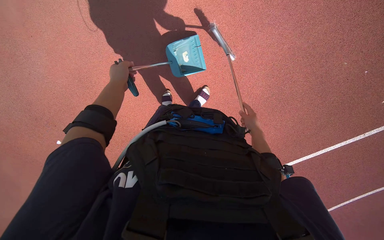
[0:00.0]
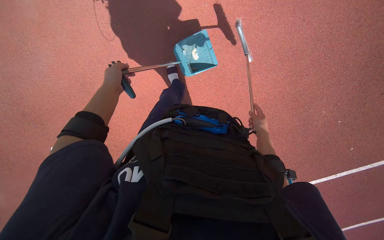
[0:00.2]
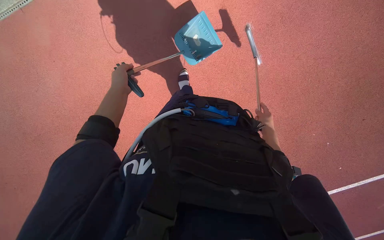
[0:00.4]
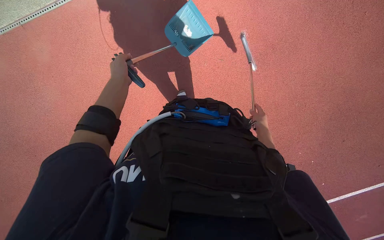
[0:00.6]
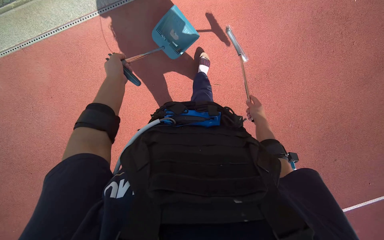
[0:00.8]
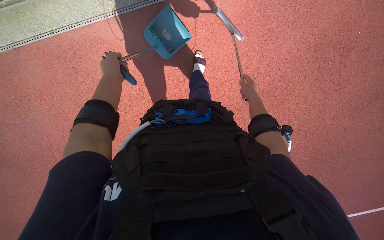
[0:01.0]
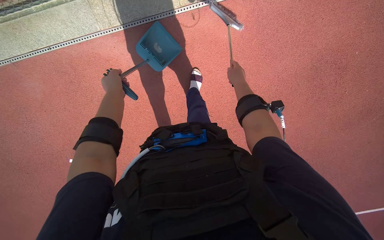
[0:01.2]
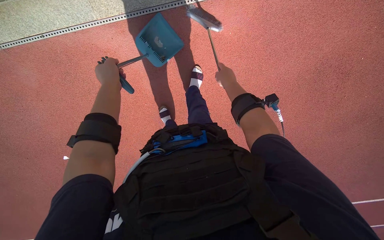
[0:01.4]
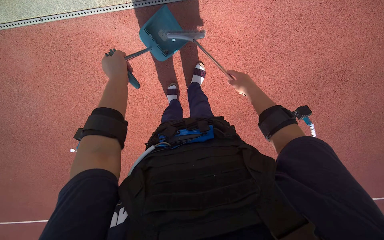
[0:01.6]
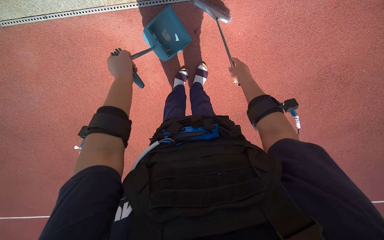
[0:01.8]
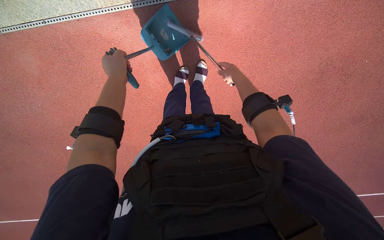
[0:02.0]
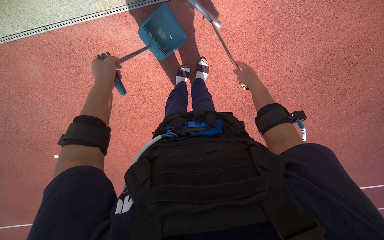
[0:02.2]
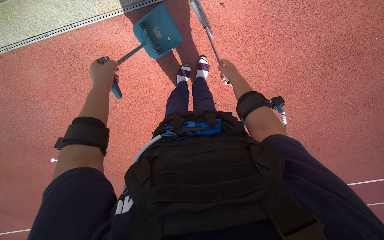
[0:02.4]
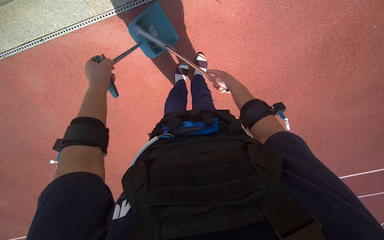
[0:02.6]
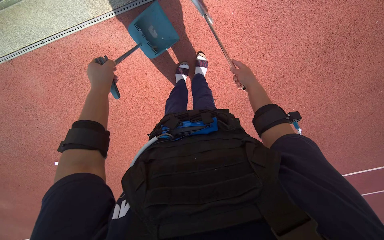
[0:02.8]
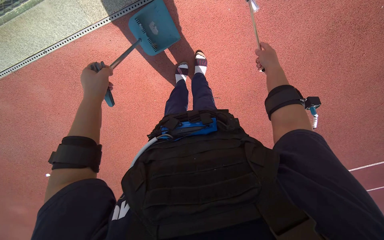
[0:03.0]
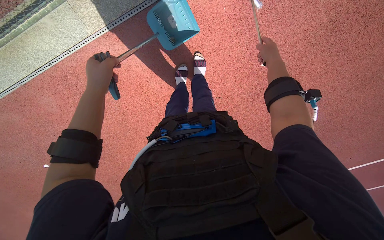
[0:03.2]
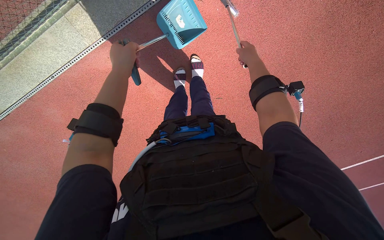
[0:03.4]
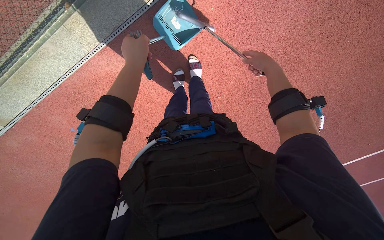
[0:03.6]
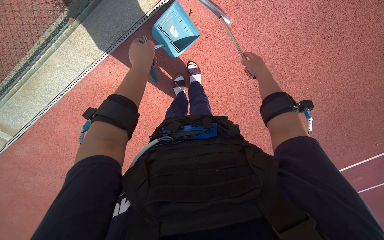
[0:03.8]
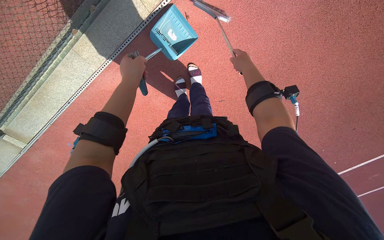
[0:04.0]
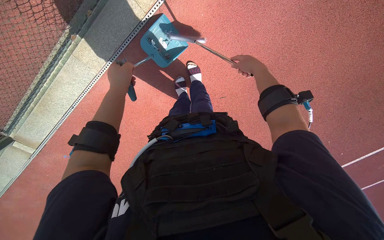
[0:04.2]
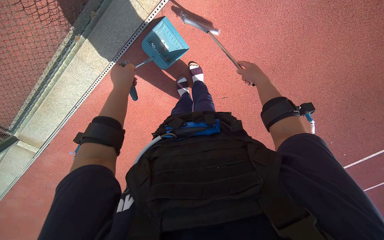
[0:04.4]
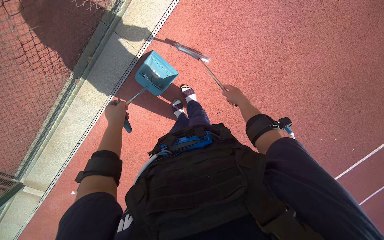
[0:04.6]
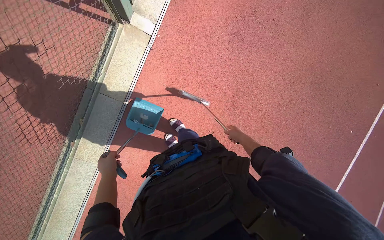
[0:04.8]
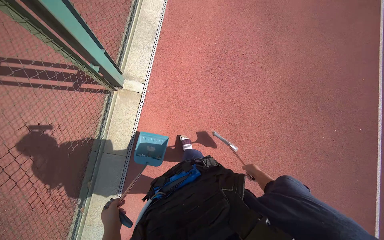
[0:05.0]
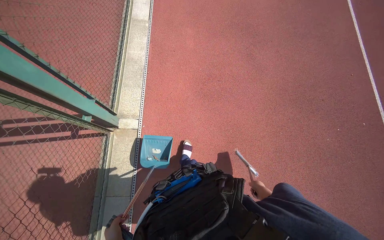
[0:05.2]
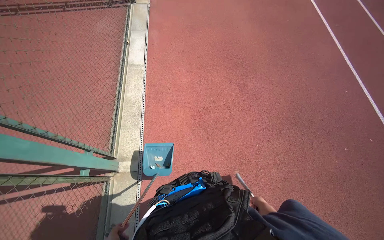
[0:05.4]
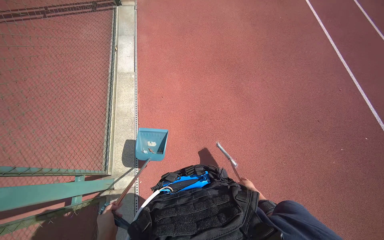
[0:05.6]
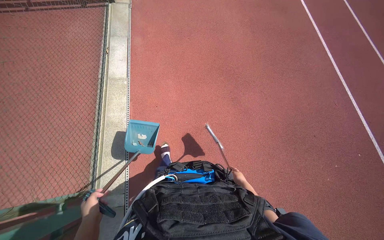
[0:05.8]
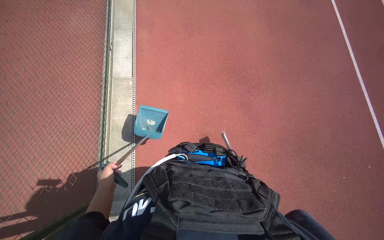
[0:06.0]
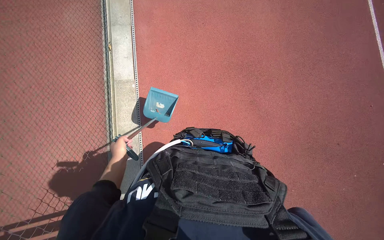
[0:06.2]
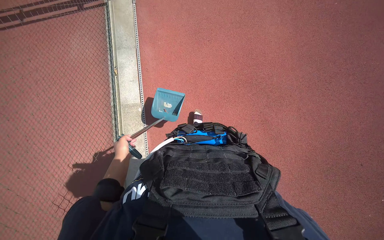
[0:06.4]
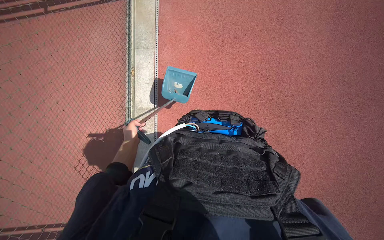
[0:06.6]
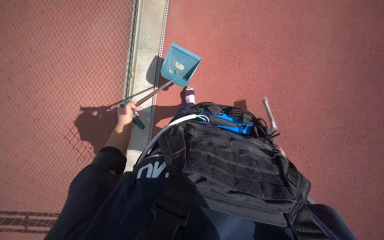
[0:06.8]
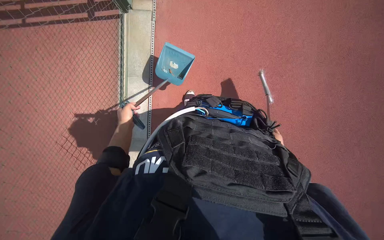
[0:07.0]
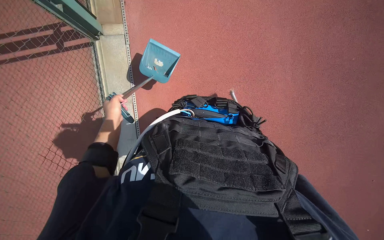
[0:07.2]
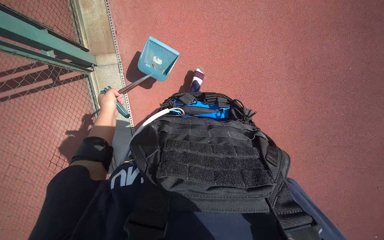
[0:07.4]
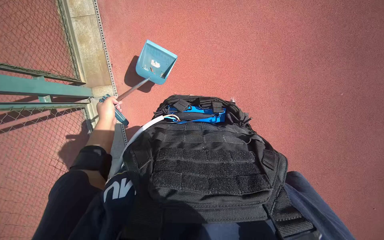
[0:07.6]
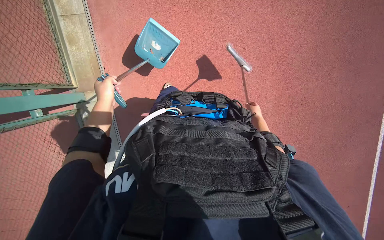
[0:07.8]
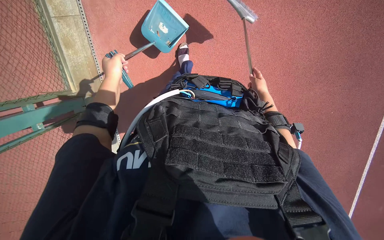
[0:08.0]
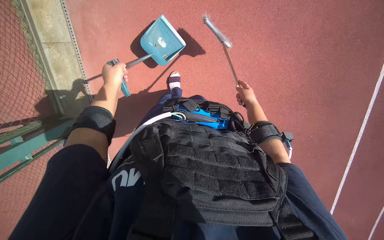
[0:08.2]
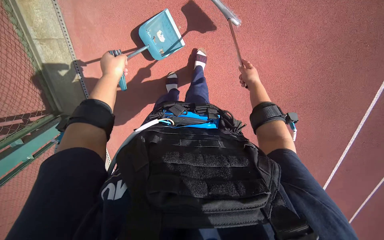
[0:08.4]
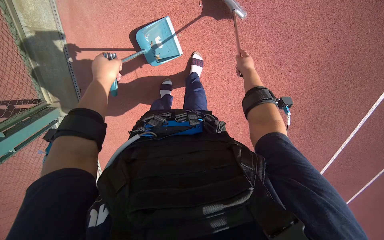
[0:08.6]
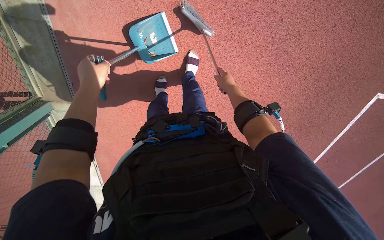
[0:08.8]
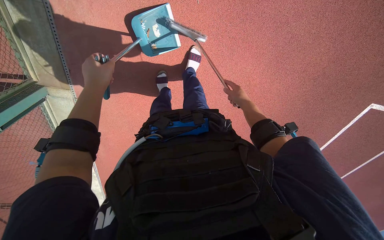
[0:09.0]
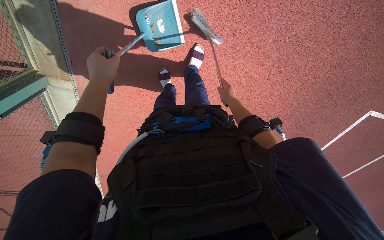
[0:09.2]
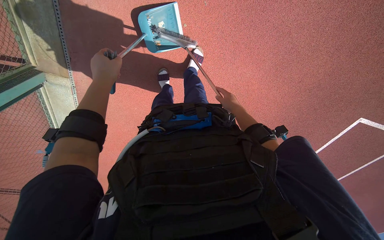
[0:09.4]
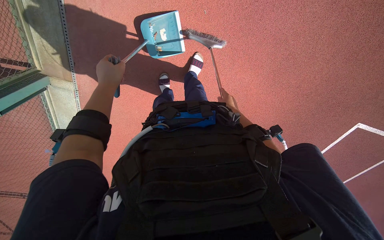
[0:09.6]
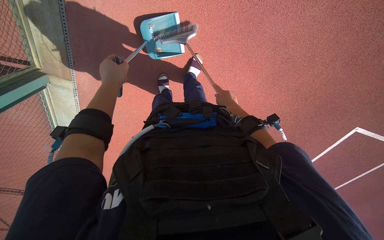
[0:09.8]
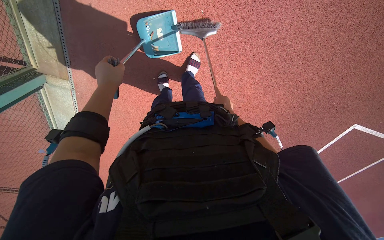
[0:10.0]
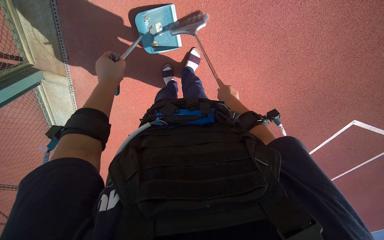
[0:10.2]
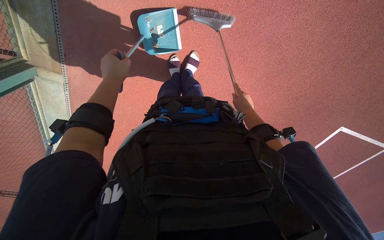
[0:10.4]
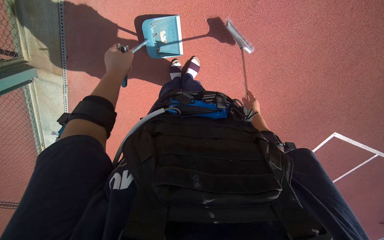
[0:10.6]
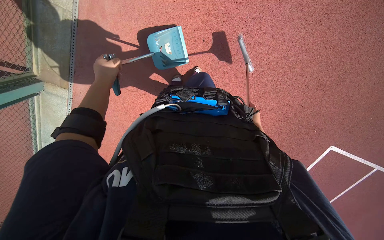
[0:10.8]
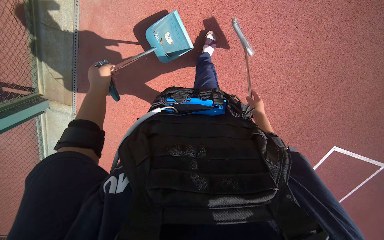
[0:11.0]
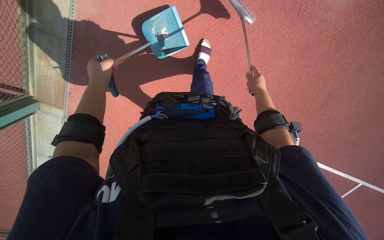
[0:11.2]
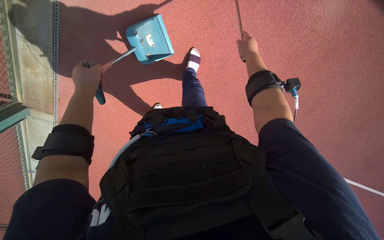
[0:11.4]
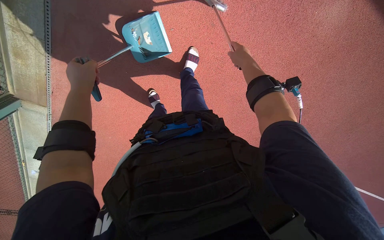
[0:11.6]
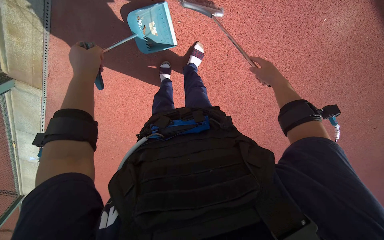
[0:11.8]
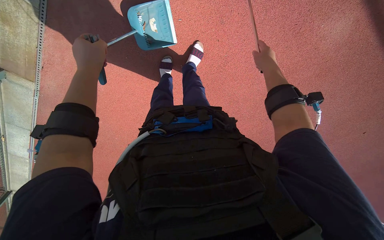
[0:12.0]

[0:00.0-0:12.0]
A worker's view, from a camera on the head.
Job: sweeping floor.
The whole recording: Sweeping and collecting debris from ground. The worker sweeps and collects debris from the ground using a broom and dustpan.
0:00.0 to 0:01.6: The right hand heads up the picture and nearer to the camera, covering some 40 cm.
0:01.6 to 0:03.0: The hands make small movements and keep their place.
0:03.0 to 0:04.4: The left hand travels to the right by approximately 15 cm.
0:04.4 to 0:06.0: The view tips upward by approximately 40 degrees. The scene turns some 50 degrees counterclockwise in the picture.
0:07.6 to 0:09.0: The right hand goes about 10 cm up the picture.
0:09.0 to 0:10.4: The hands work in one place, with small movements.
0:10.4 to 0:12.0: The right hand goes approximately 35 cm nearer to the camera and up the picture.

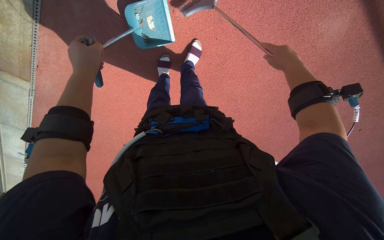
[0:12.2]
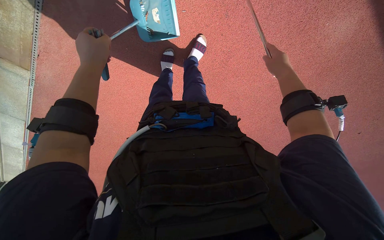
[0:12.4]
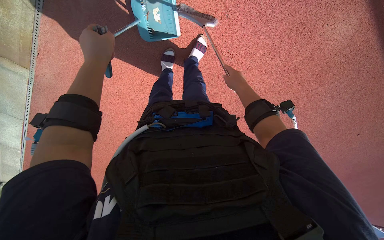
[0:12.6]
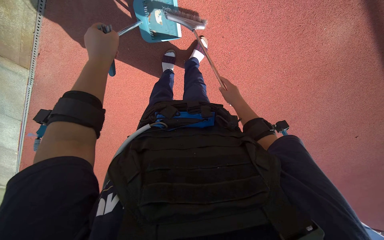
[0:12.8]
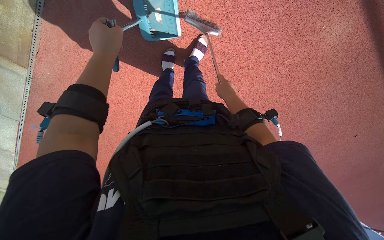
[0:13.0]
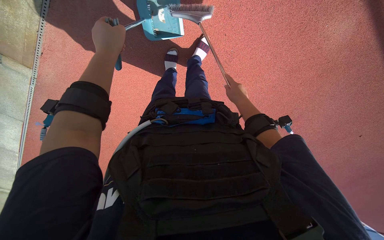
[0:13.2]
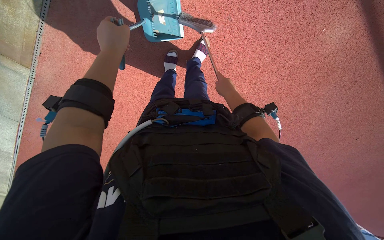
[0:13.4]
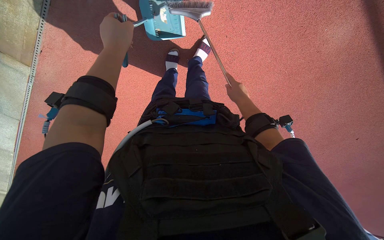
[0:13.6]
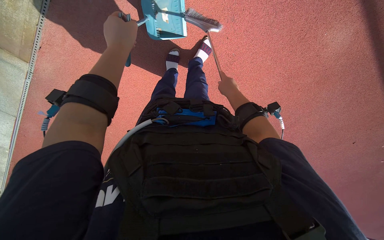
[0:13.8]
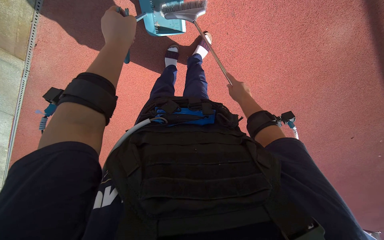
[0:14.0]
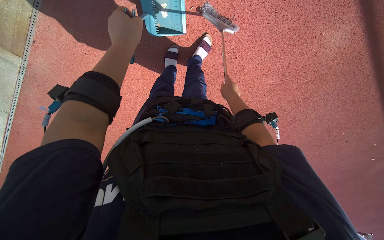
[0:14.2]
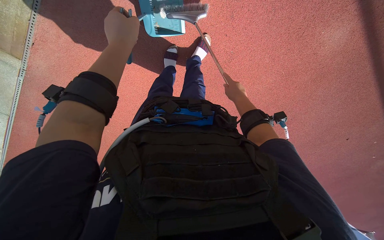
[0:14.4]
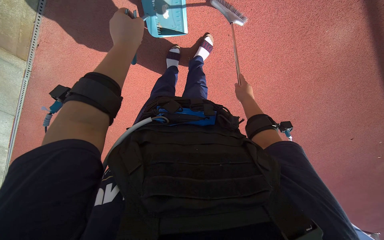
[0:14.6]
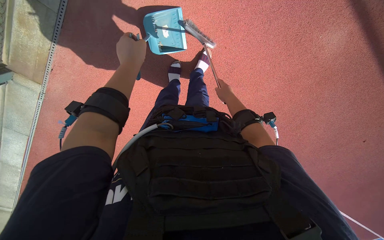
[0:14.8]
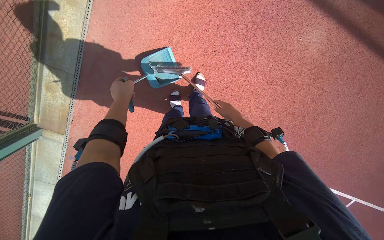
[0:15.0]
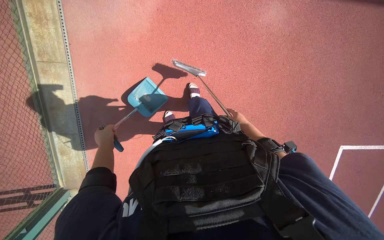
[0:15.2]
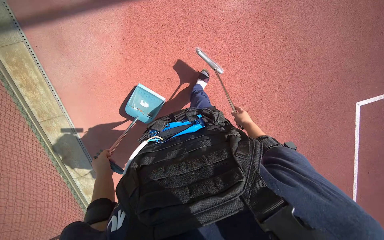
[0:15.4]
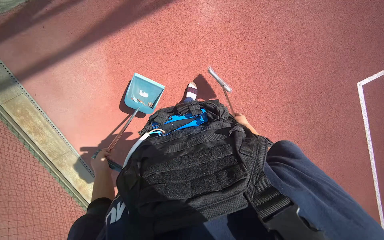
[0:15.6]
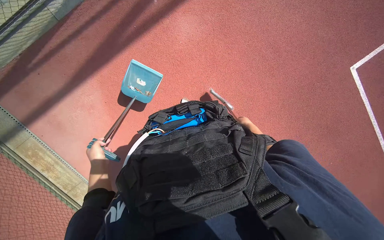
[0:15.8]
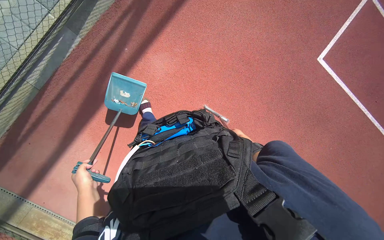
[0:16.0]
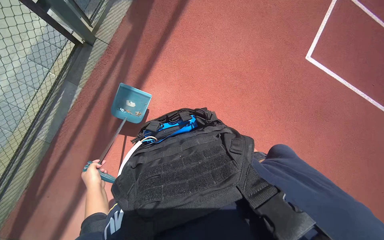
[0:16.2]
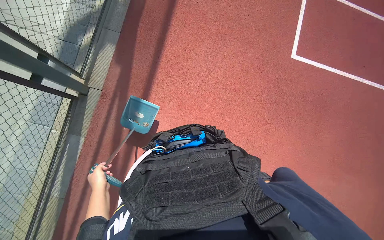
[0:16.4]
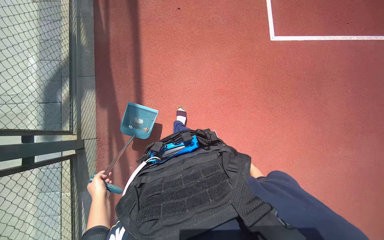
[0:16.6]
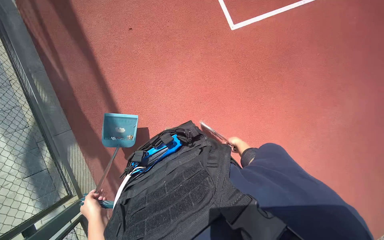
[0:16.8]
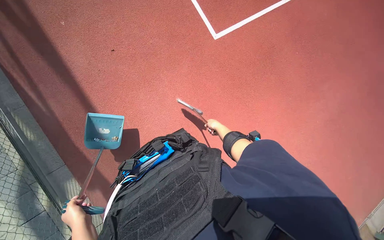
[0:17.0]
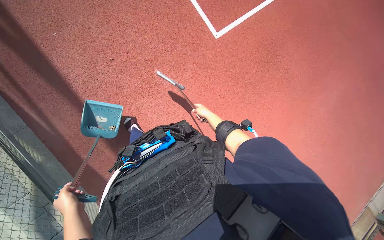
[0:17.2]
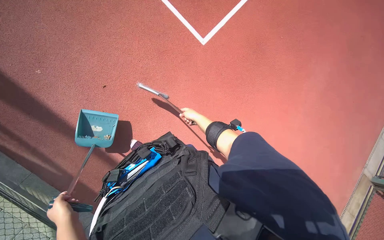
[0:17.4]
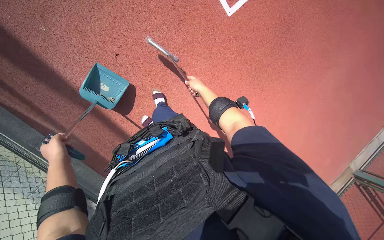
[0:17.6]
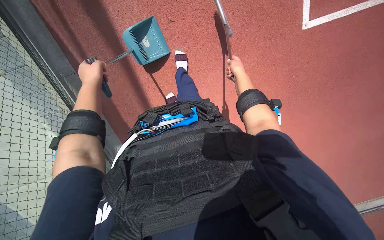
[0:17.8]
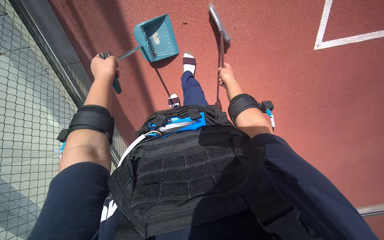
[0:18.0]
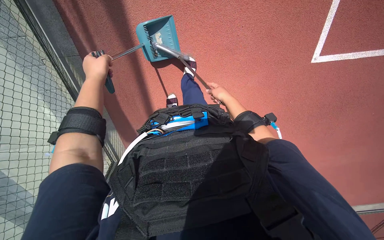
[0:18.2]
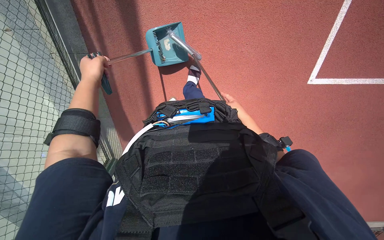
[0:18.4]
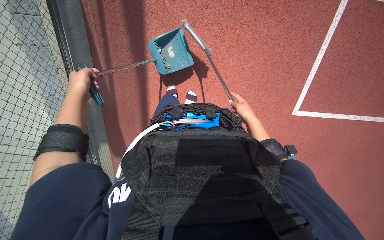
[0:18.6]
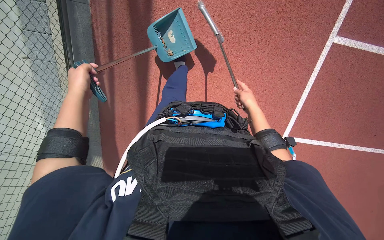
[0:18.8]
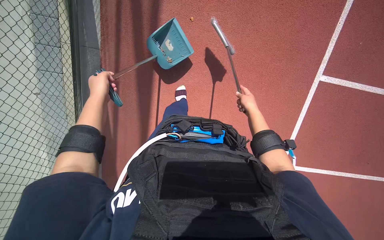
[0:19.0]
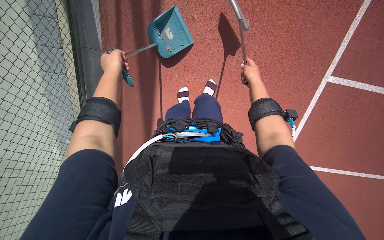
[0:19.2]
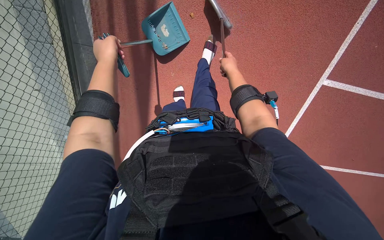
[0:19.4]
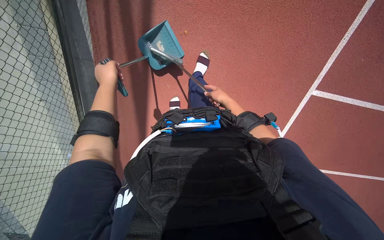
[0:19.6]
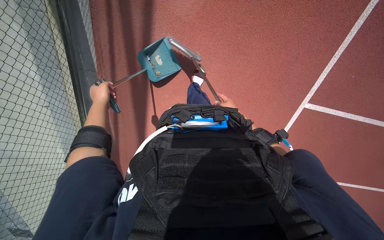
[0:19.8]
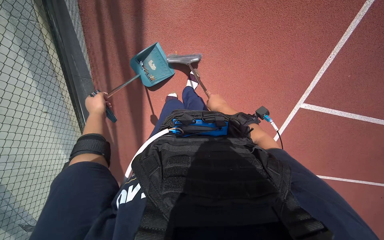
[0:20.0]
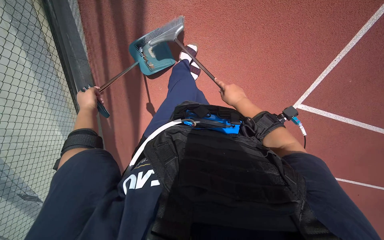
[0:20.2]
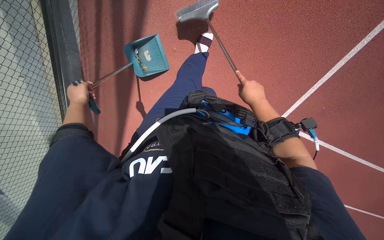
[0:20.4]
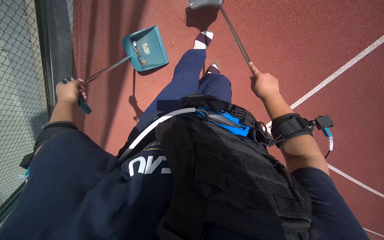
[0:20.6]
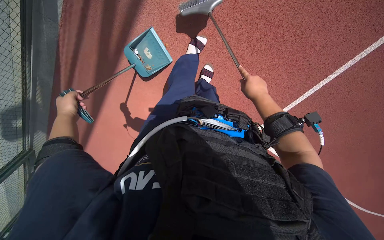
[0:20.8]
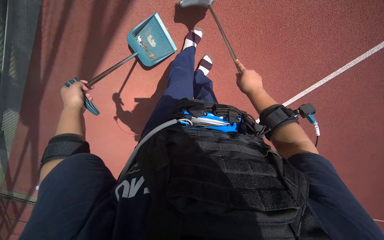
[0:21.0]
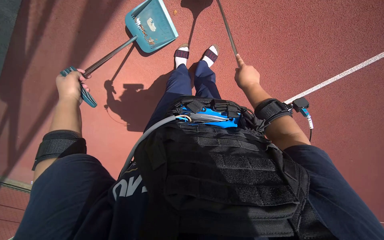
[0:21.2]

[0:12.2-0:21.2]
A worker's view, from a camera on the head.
Job: sweeping floor.
The whole recording: Sweeping and collecting debris from ground. The worker sweeps and collects debris from the ground using a broom and dustpan.
0:12.2 to 0:13.8: The right hand shifts some 25 cm to the left and farther from the camera.
0:13.8 to 0:15.2: The camera pitches upward, by approximately 20 degrees. The scene rotates counterclockwise by some 35 degrees.
0:15.2 to 0:16.6: The right hand moves down the picture, some 15 cm.
0:19.8 to 0:21.2: The right hand travels nearer to the camera by about 10 cm, and moves some 10 cm to the right and comes back.
